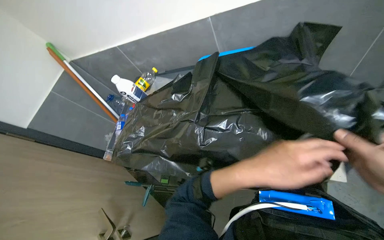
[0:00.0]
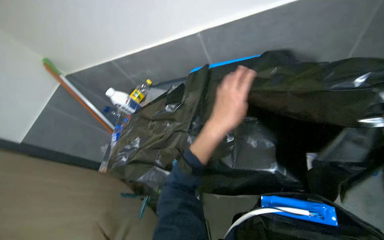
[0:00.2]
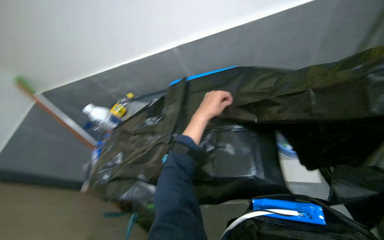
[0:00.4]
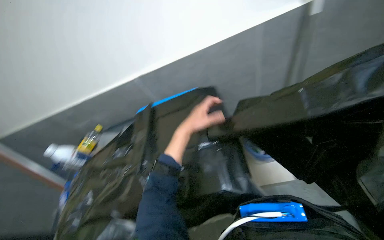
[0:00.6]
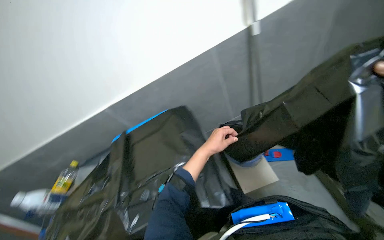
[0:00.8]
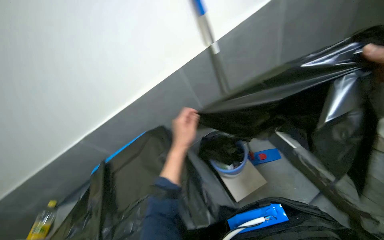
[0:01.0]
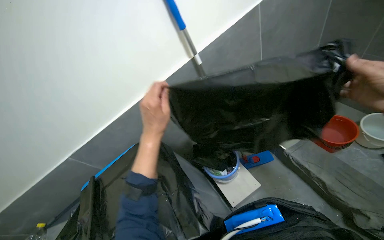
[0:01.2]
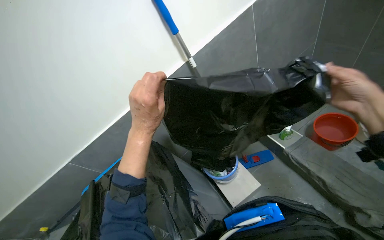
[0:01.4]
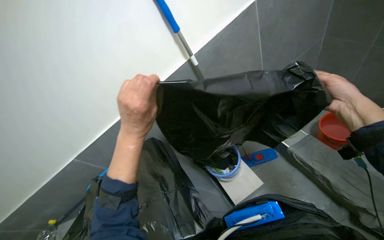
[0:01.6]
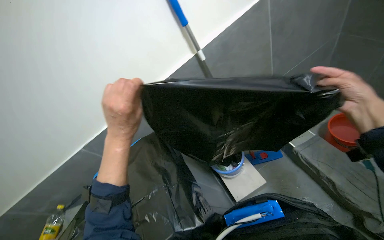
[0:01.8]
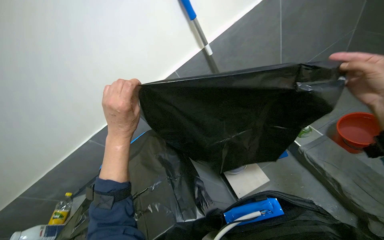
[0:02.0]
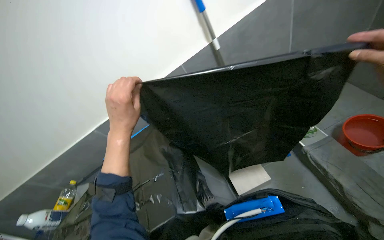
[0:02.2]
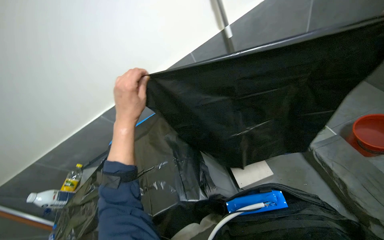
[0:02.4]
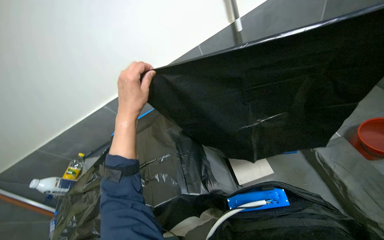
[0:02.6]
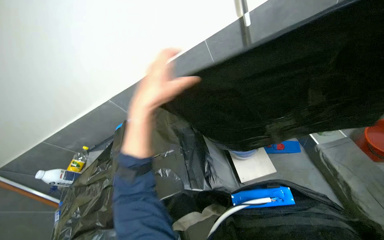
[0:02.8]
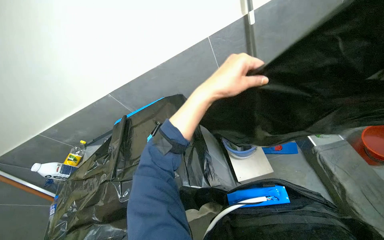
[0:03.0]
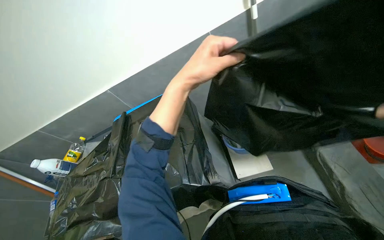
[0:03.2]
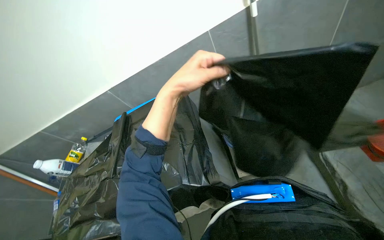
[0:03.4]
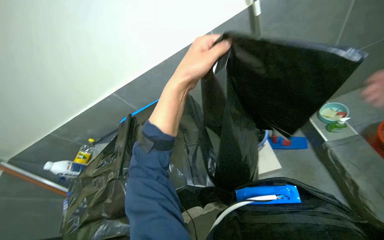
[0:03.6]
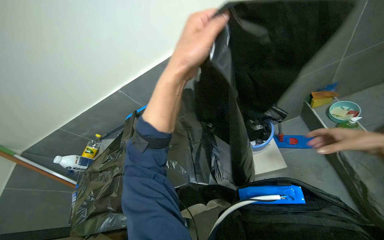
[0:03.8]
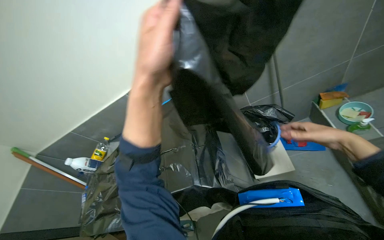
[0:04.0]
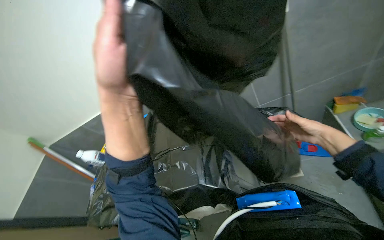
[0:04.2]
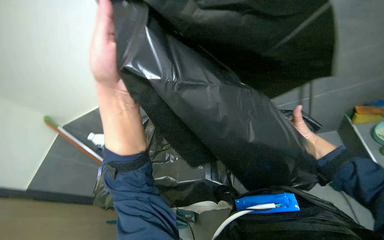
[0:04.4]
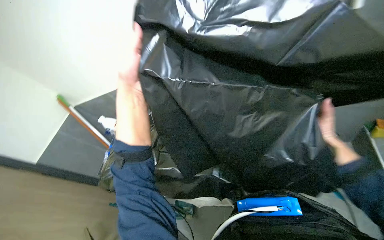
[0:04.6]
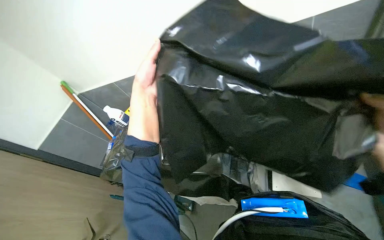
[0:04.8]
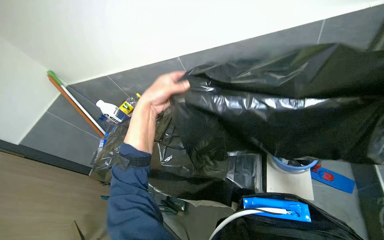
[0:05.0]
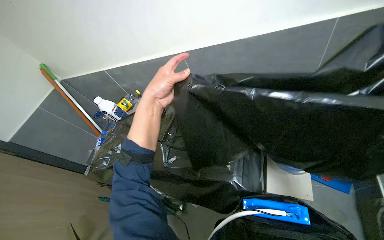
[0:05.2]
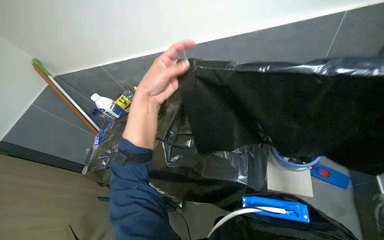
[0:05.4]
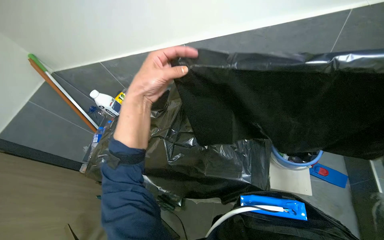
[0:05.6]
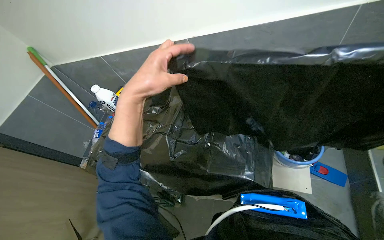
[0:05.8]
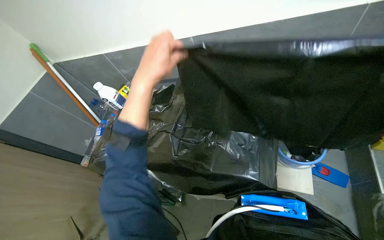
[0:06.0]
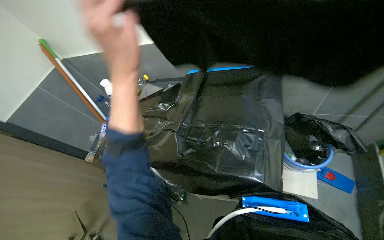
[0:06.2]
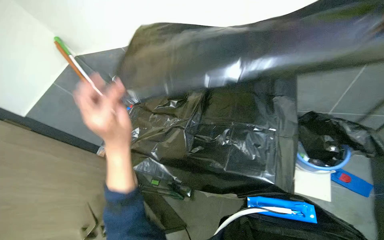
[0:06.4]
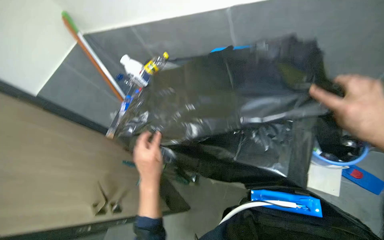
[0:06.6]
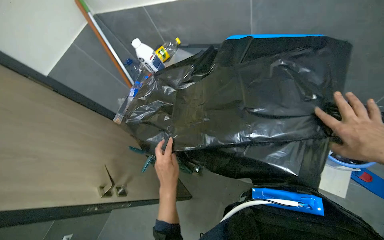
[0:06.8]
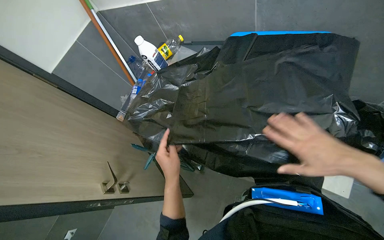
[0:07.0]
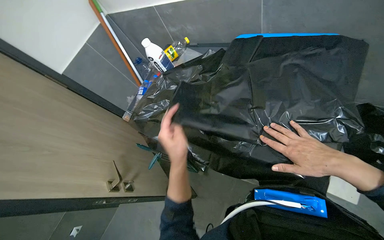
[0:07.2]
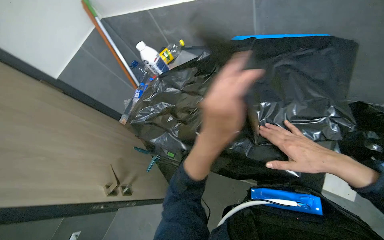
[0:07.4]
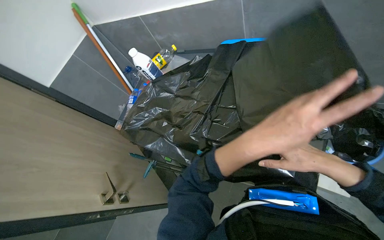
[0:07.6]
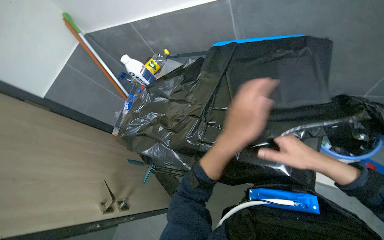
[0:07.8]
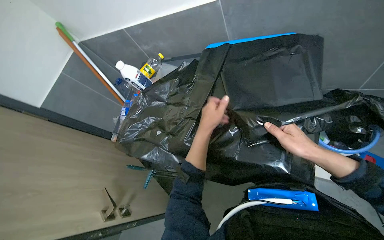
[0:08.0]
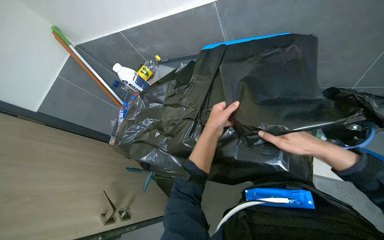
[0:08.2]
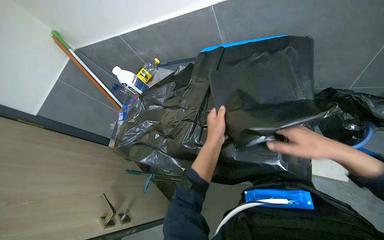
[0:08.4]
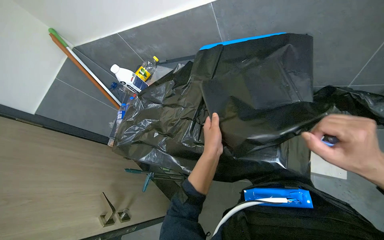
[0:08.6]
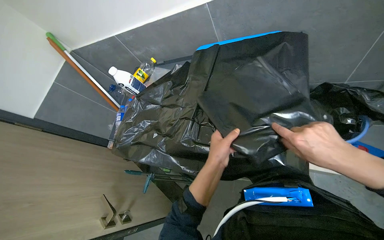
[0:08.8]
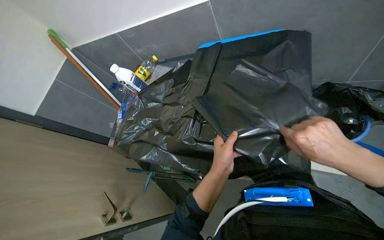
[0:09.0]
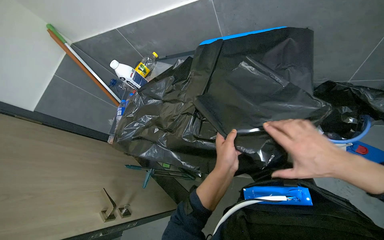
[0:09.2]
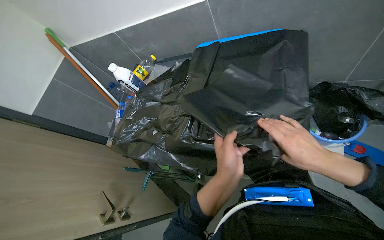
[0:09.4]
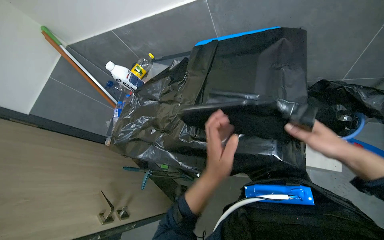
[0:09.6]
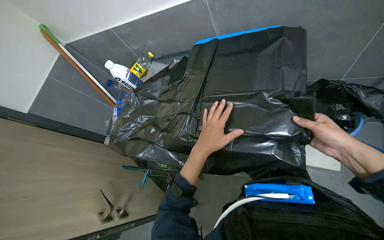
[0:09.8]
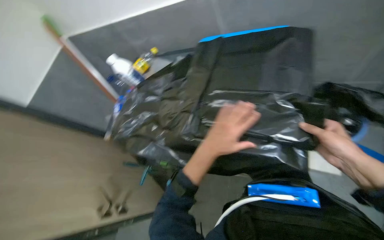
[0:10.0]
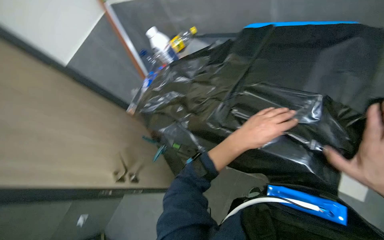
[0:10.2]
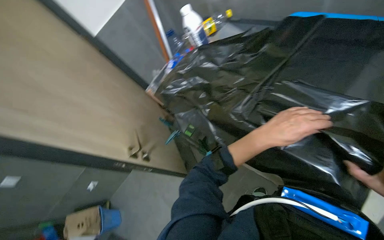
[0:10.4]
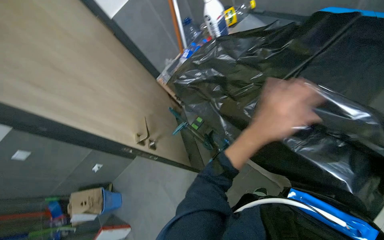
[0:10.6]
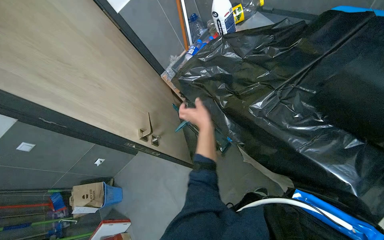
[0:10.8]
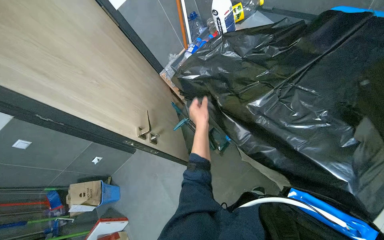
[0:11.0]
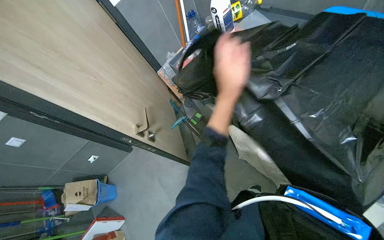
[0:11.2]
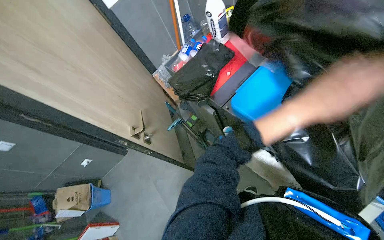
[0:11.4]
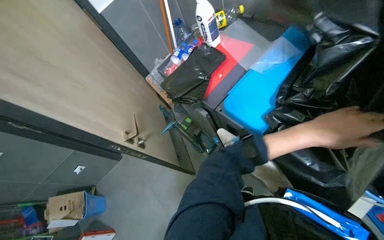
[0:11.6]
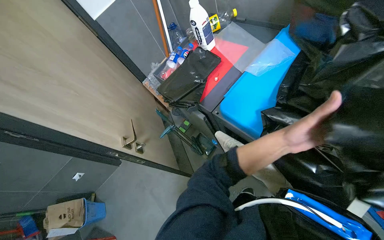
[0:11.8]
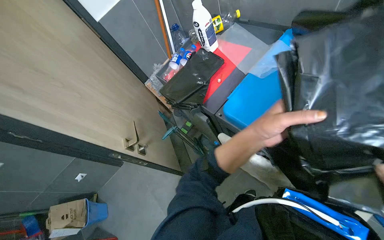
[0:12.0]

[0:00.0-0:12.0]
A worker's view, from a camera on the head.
Job: preparing cleaning supplies.
The whole recording: Unfolding and preparing trash bags. The worker unfolds and neatly stacks black trash bags, then places them into a bucket.
0:00.0 to 0:01.6: The wearer's head swings roughly 45 degrees to the right. The view tips upward by approximately 25 degrees.
0:03.0 to 0:04.4: The left hand is displaced to the left by about 25 cm.
0:04.4 to 0:06.0: The left hand goes farther from the camera and returns, some 15 cm each way.
0:06.0 to 0:07.6: The left hand goes about 20 cm down the picture and to the right.
0:07.6 to 0:09.0: The left hand travels farther from the camera and down the picture by approximately 15 cm.
0:10.4 to 0:12.0: The left hand swings nearer and farther, roughly 25 cm each way, with 2 reversals.

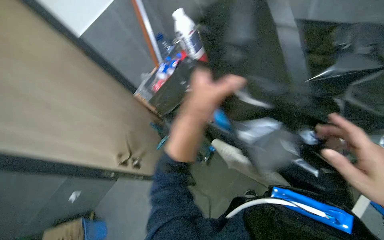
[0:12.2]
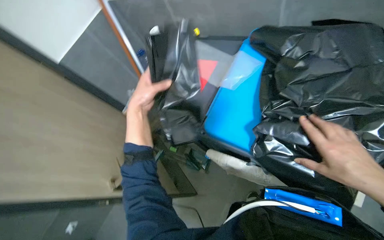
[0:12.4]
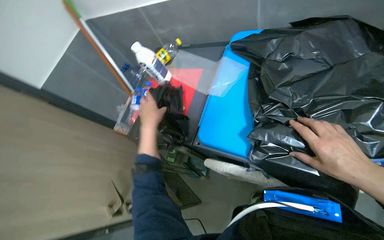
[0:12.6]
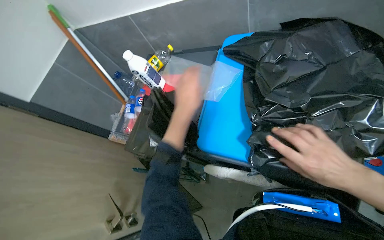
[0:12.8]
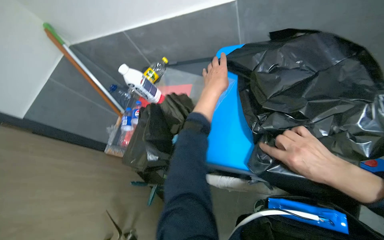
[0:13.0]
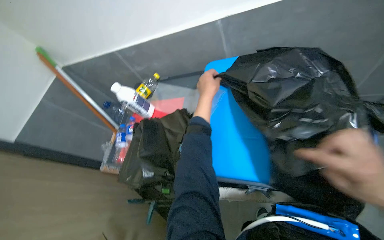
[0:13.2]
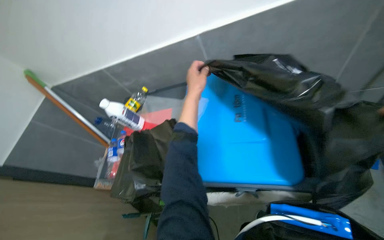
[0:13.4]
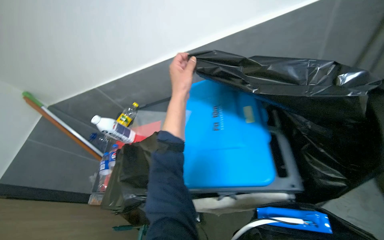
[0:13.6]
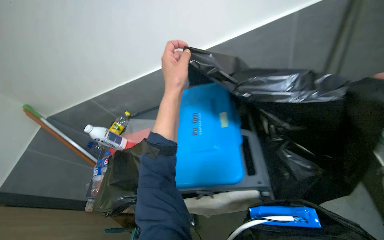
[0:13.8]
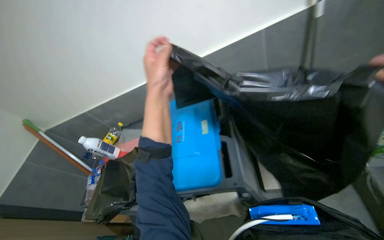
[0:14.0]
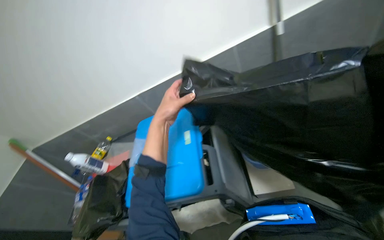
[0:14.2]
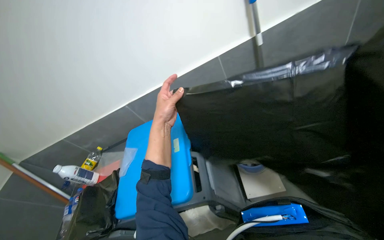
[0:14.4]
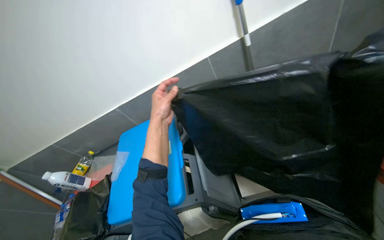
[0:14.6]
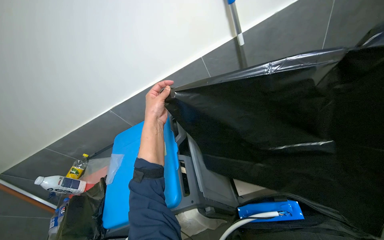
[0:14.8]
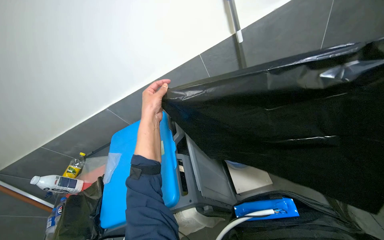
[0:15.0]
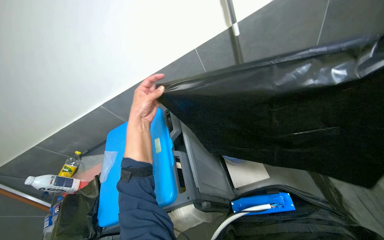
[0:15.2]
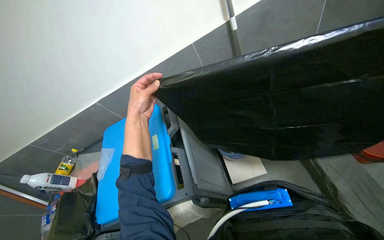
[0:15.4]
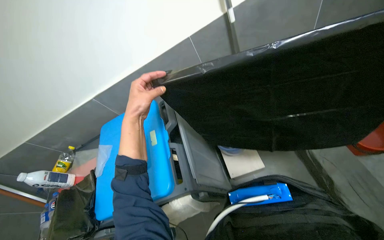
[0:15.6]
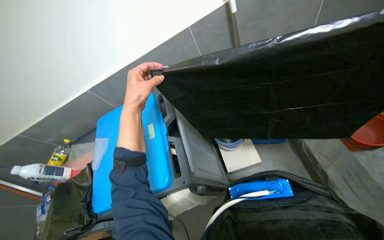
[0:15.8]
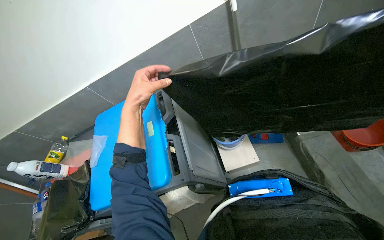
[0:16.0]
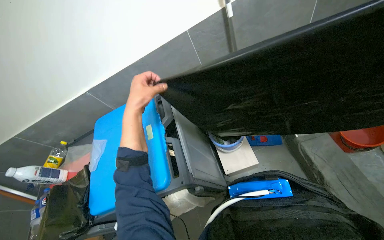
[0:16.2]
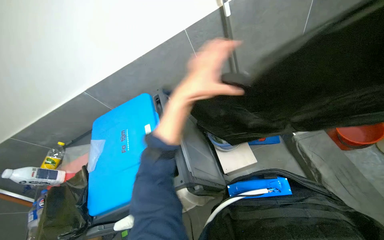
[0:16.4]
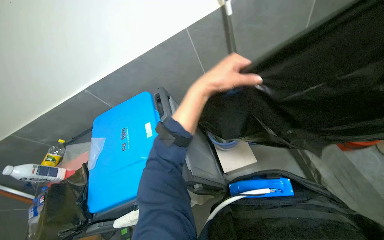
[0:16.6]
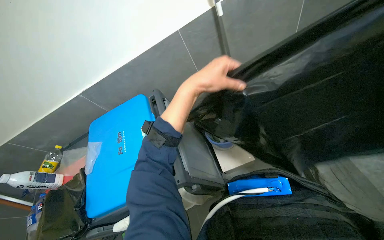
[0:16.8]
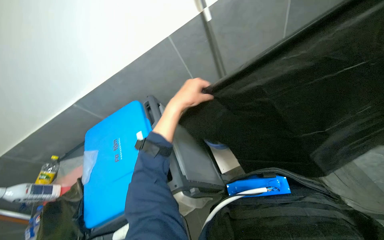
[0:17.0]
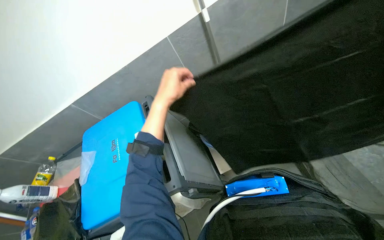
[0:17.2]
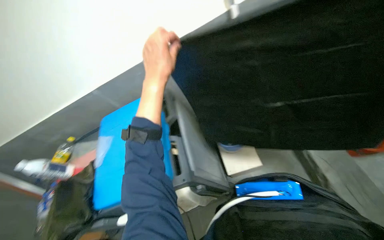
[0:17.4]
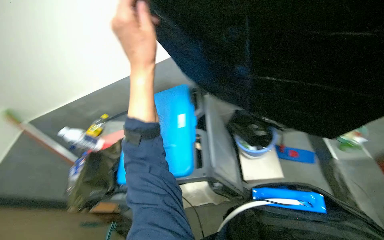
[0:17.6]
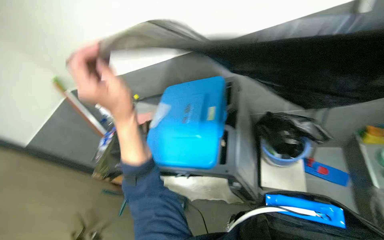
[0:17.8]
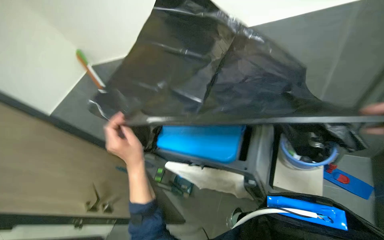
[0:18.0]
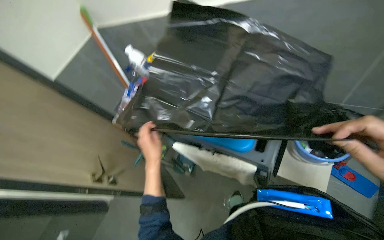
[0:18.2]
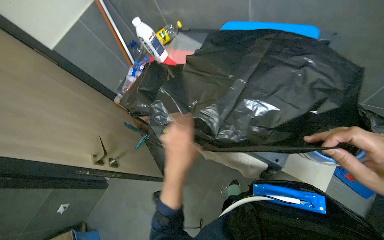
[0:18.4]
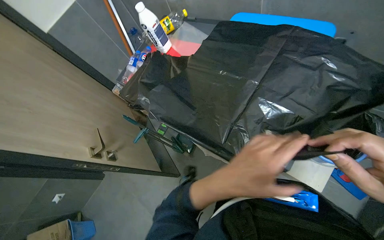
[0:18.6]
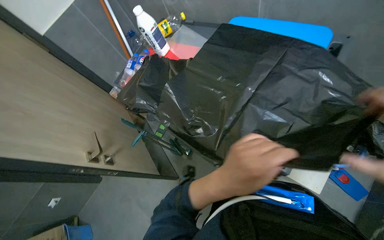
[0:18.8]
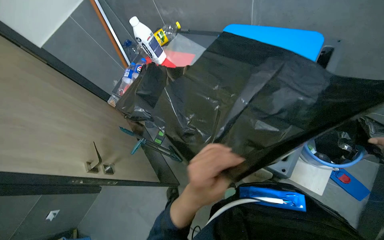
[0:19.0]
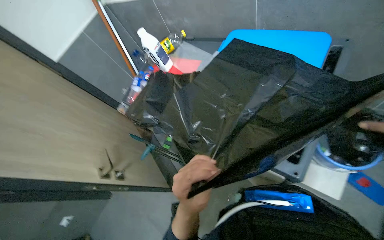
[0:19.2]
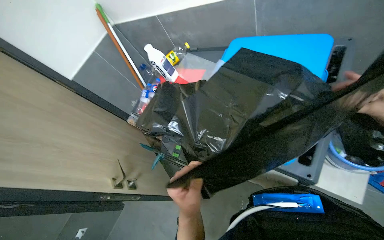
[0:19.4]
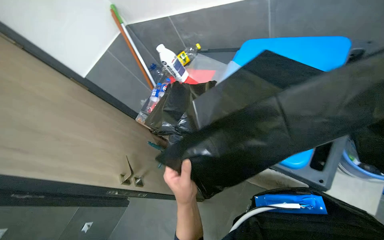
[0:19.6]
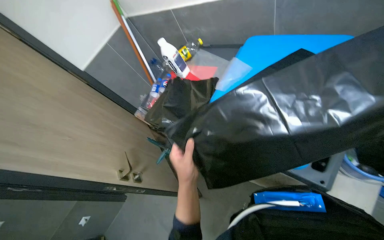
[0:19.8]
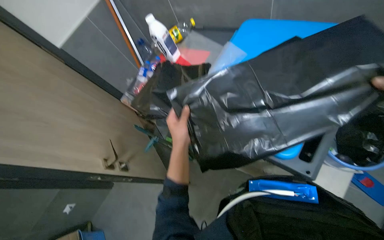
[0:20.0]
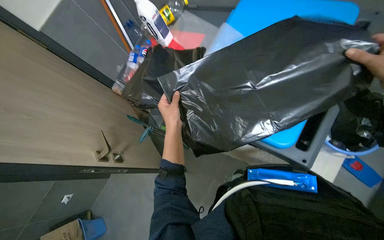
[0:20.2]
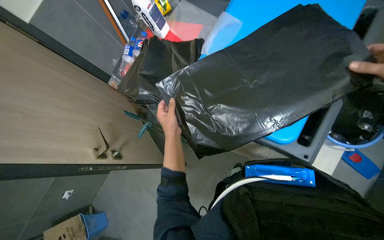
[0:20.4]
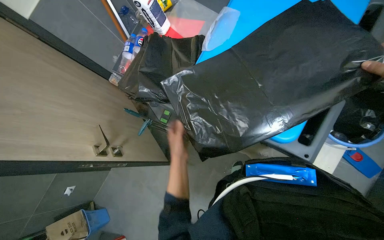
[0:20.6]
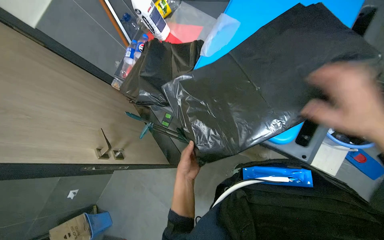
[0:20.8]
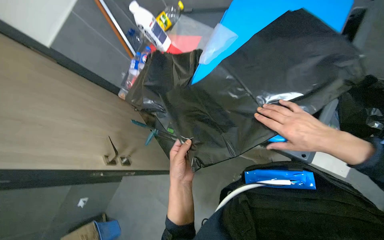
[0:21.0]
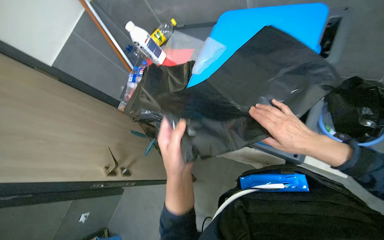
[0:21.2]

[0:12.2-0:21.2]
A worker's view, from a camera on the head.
Job: preparing cleaning supplies.
The whole recording: Unfolding and preparing trash bags. The worker unfolds and neatly stacks black trash bags, then places them into a bucket.
0:12.2 to 0:13.8: The head rotates approximately 35 degrees to the right. The view tilts approximately 25 degrees upward. The left hand travels up the picture by about 25 cm, and travels to the left and back again, approximately 15 cm each way.
0:15.2 to 0:16.6: The left hand heads to the right, covering approximately 20 cm.
0:16.6 to 0:18.2: The wearer's head swings approximately 40 degrees to the left. The view tilts roughly 15 degrees downward.
0:18.2 to 0:19.8: The left hand moves about 15 cm nearer to the camera and comes back.
0:19.8 to 0:21.2: The left hand goes farther from the camera and returns, approximately 15 cm each way.
